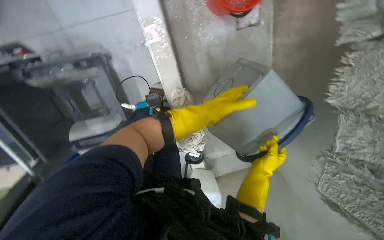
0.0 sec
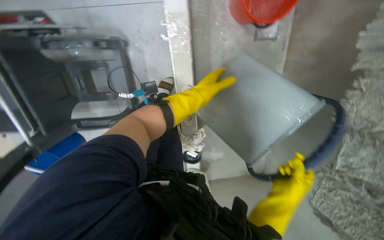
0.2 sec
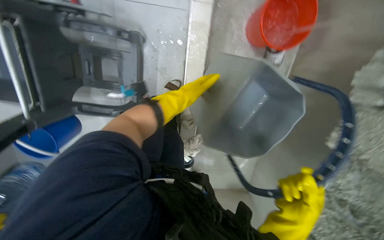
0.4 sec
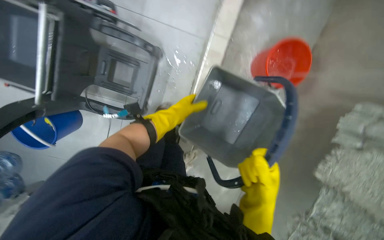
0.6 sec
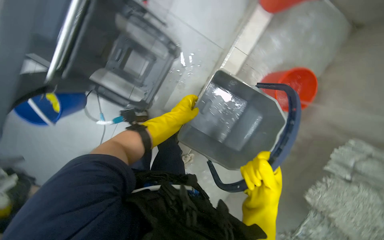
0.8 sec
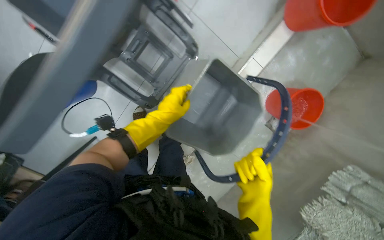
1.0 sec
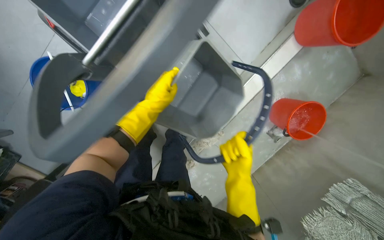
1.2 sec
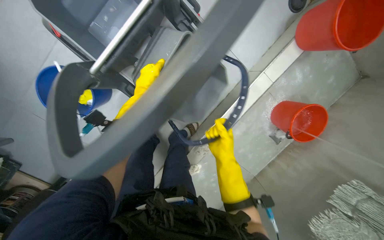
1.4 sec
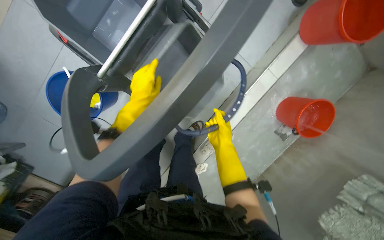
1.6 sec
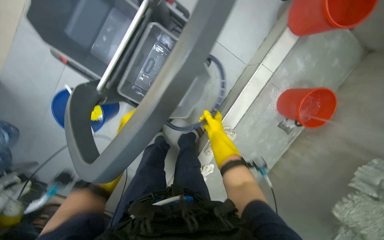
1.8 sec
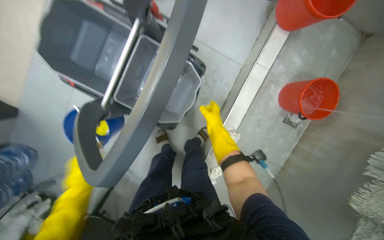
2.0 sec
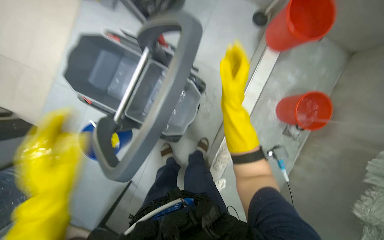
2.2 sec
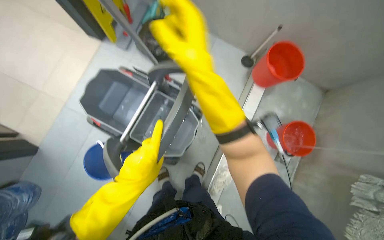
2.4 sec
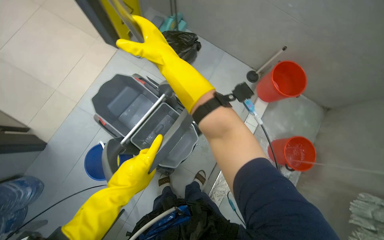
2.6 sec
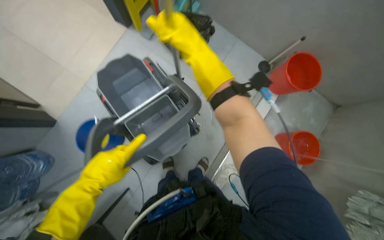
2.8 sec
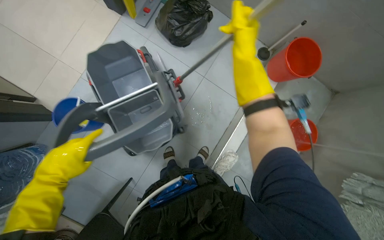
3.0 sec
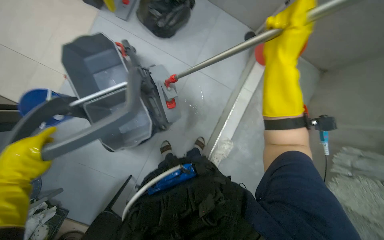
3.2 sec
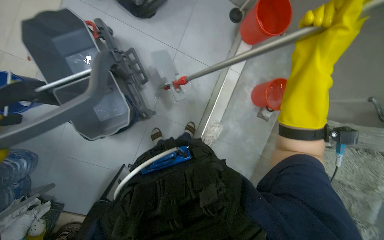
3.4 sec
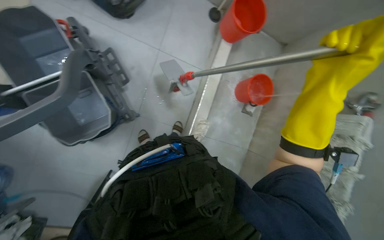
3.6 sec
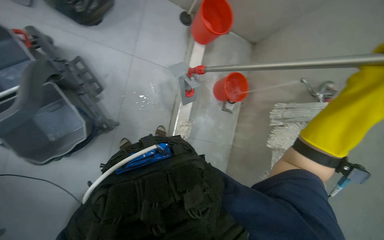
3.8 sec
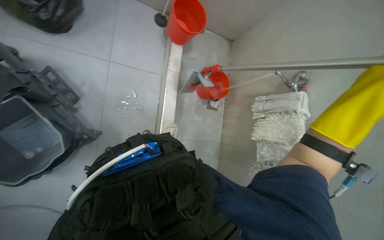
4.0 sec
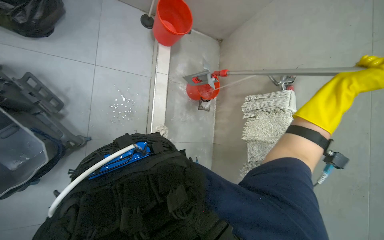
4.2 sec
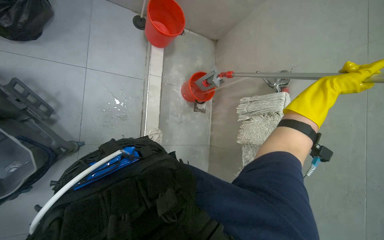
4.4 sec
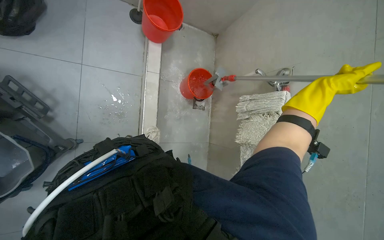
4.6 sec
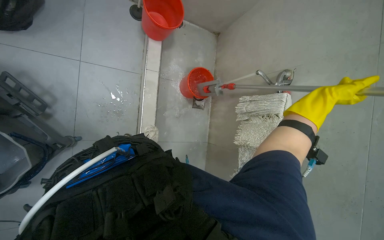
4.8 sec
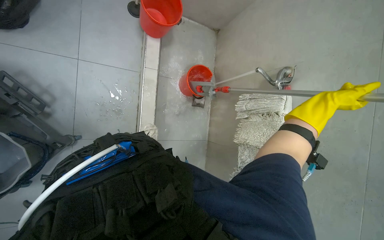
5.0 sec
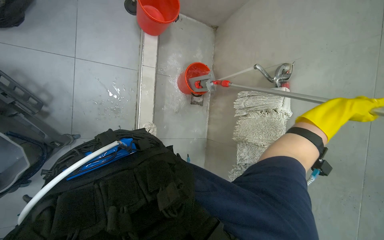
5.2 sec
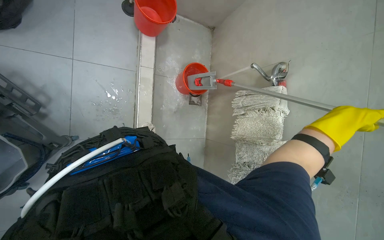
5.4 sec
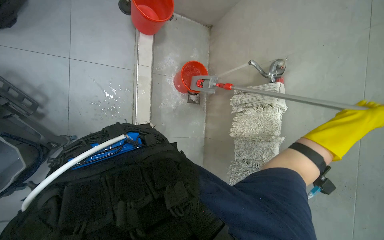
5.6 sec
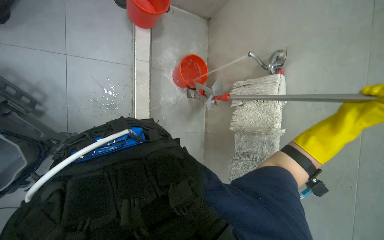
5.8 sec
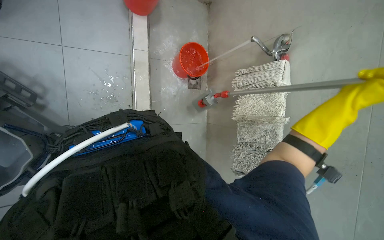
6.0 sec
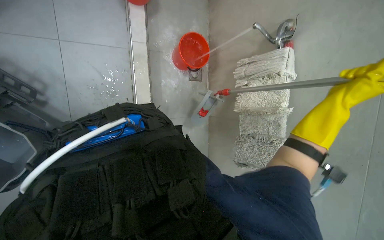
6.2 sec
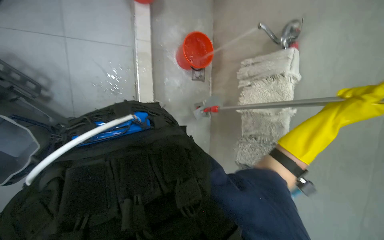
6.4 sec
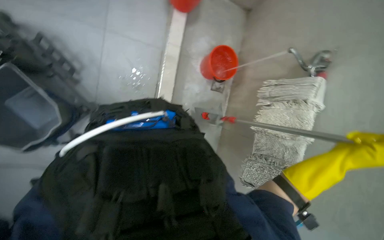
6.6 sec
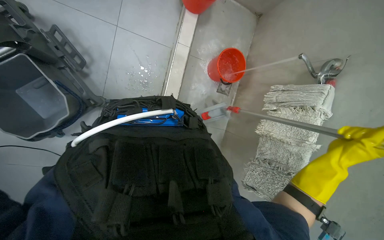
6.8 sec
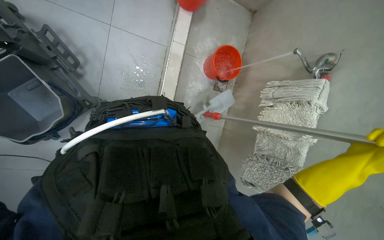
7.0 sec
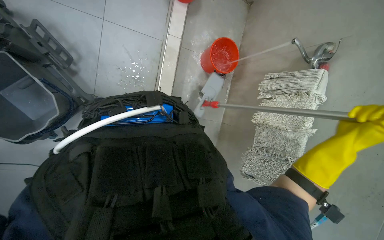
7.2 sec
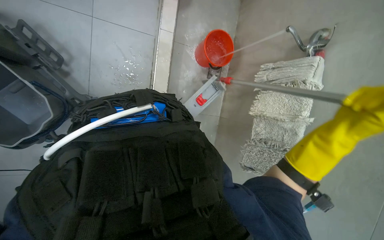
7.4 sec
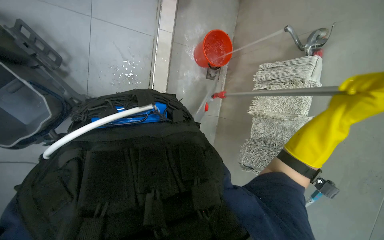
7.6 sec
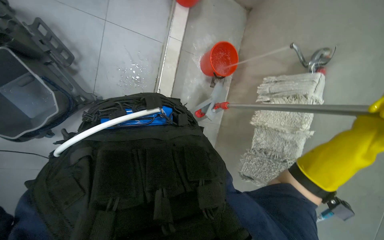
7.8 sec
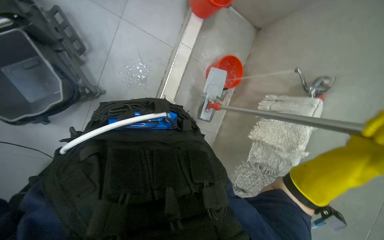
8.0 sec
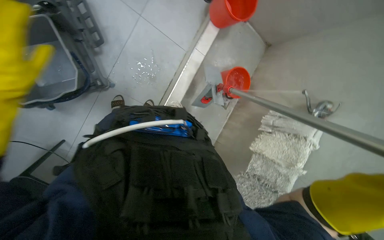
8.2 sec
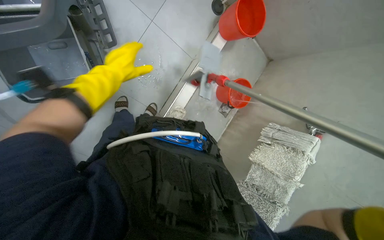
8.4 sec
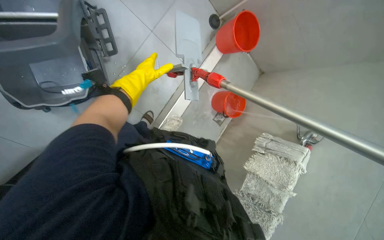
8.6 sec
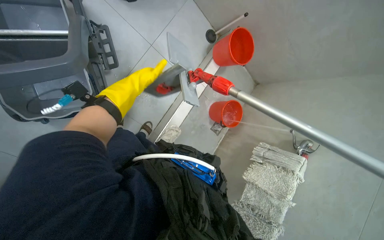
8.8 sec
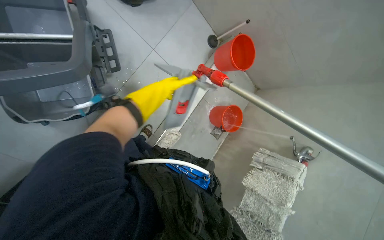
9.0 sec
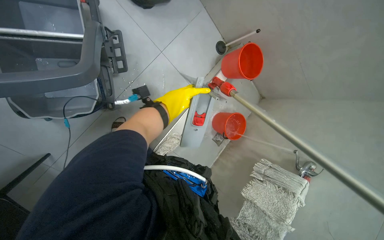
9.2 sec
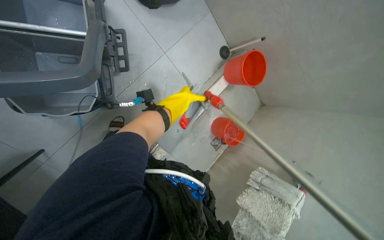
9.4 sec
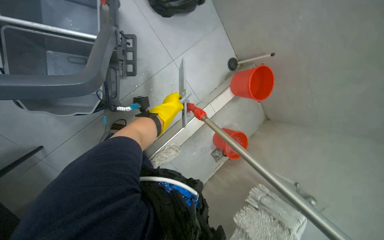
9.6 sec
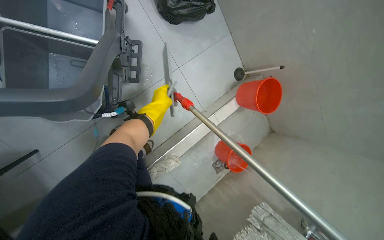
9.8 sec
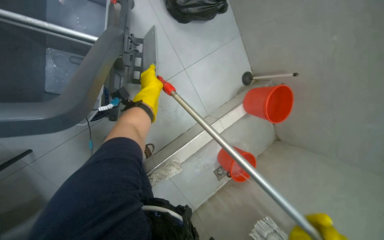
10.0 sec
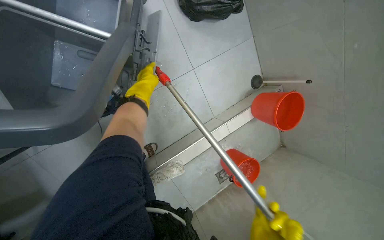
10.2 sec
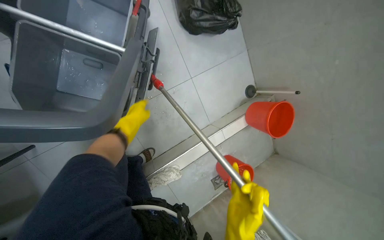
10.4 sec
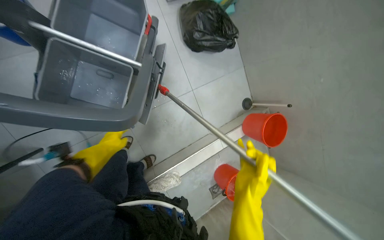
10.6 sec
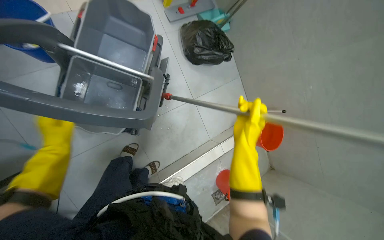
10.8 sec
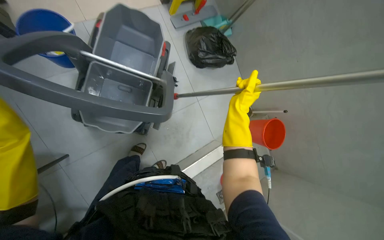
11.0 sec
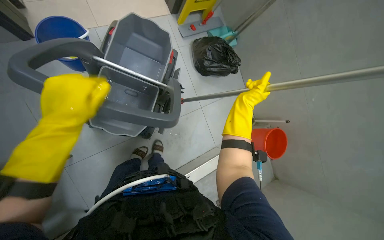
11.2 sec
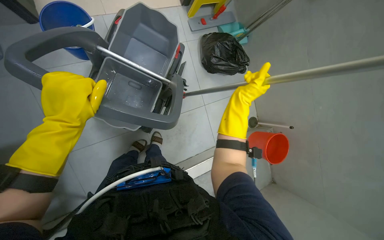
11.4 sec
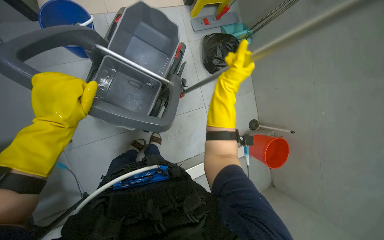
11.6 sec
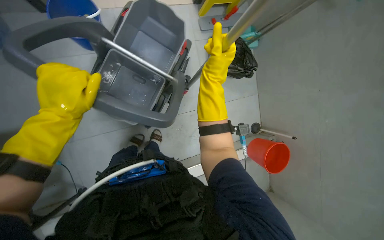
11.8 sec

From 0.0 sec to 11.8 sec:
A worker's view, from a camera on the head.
Job: preparing cleaning supplies.
The whole recording: Preparing and cleaning with tools. The worker handles buckets, attaches a mop, fills a bucket with water, and squeegees water from the floor.
From 0.0 sec to 1.4 sec: The head travels approximately 50 cm. The view pans to the right by approximately 20 degrees. The view tips upward by approximately 15 degrees. The scene turns approximately 50 degrees clockwise in the picture.
From 1.4 sec to 3.0 sec: The wearer looks about 15 degrees further upward. The left hand travels nearer to the camera, to the left and down the picture by about 50 cm. Meanwhile the right hand travels nearer to the camera and up the picture by about 50 cm.
From 3.0 sec to 4.4 sec: The head rotates roughly 35 degrees to the right.
From 7.4 sec to 8.8 sec: The view tips upward by some 15 degrees.
From 8.8 sec to 10.4 sec: The left hand reaches roughly 10 cm to the right, then returns.
From 10.4 sec to 11.8 sec: The left hand goes some 40 cm nearer to the camera.

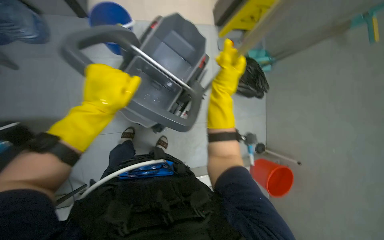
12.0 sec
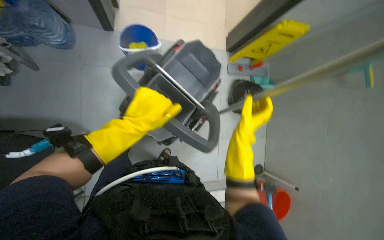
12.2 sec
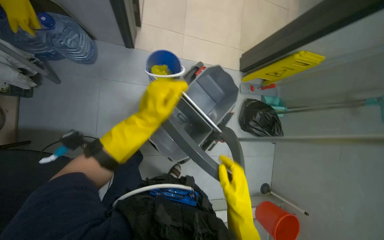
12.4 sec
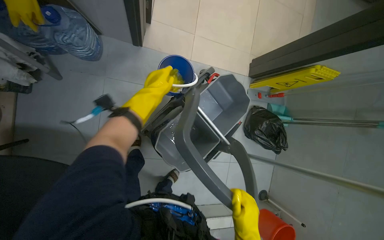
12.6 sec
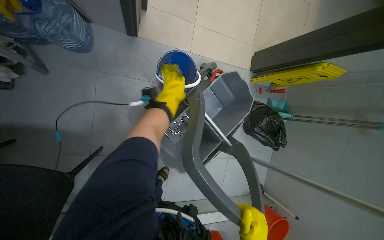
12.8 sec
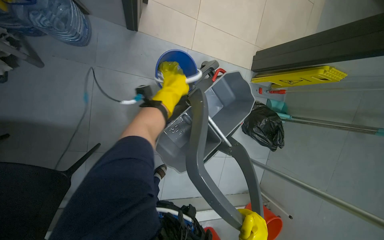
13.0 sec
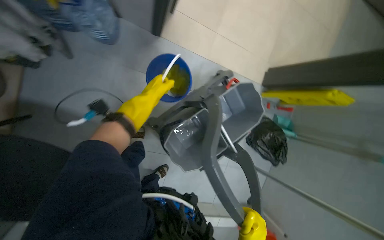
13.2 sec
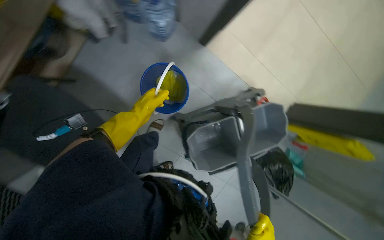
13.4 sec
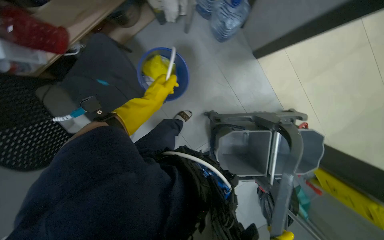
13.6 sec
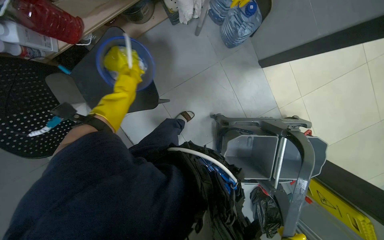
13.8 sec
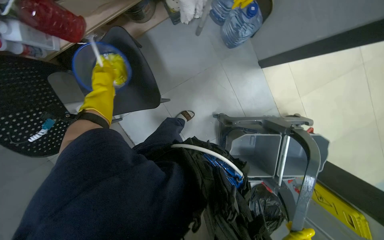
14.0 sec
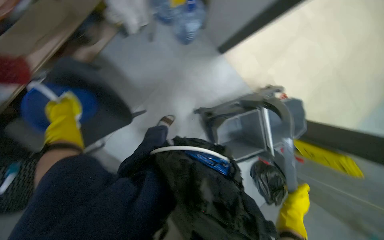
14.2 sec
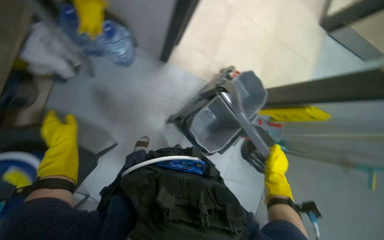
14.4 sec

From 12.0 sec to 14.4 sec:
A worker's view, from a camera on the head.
Job: preparing cleaning supplies.
The whole recording: Preparing and cleaning with tools. The worker handles buckets, attaches a mop, fills a bucket with water, and squeegees water from the floor.
From 12.0 sec to 13.2 sec: The camera is carried about 40 cm.

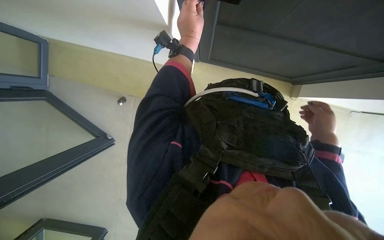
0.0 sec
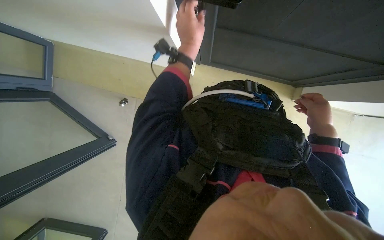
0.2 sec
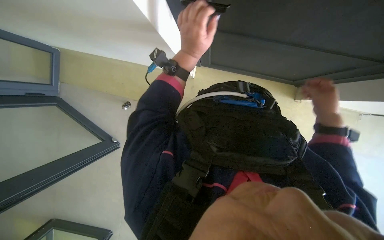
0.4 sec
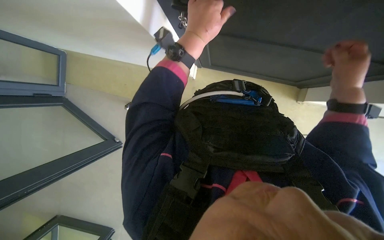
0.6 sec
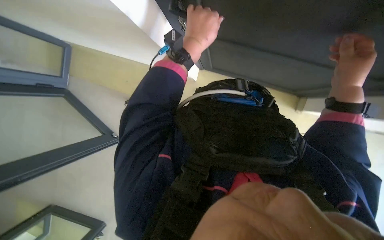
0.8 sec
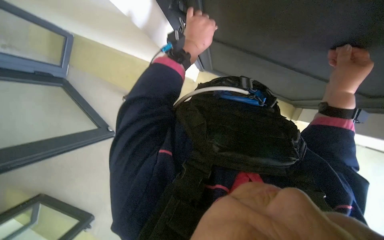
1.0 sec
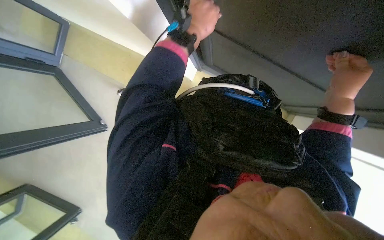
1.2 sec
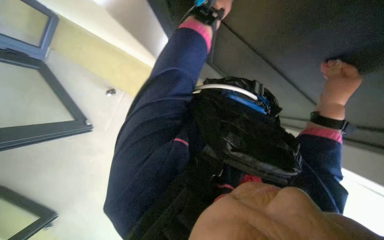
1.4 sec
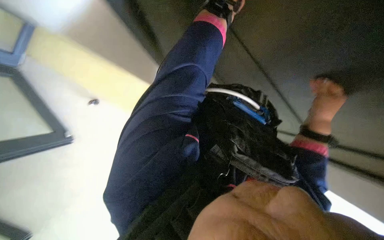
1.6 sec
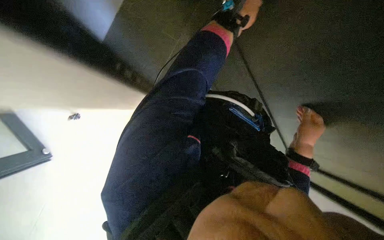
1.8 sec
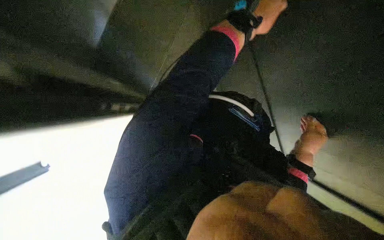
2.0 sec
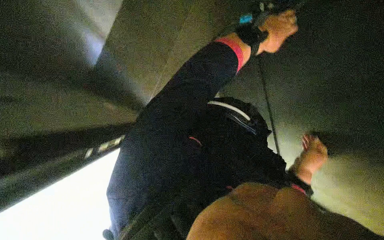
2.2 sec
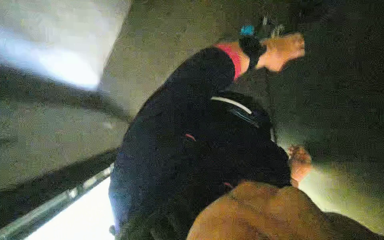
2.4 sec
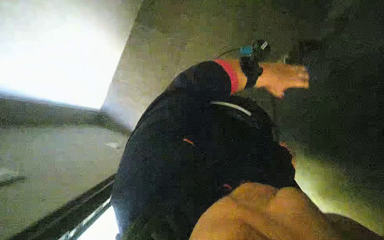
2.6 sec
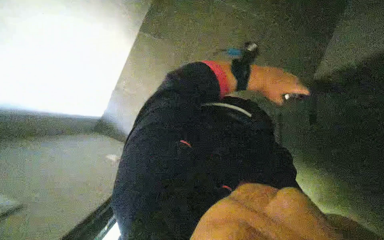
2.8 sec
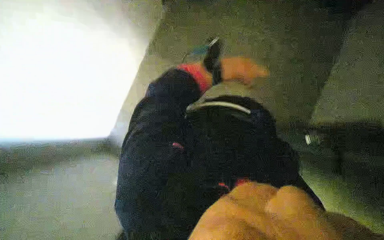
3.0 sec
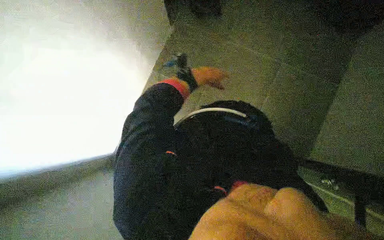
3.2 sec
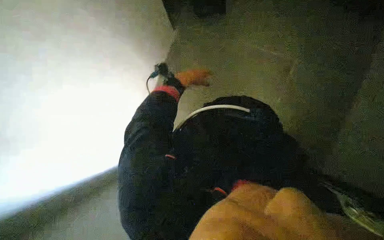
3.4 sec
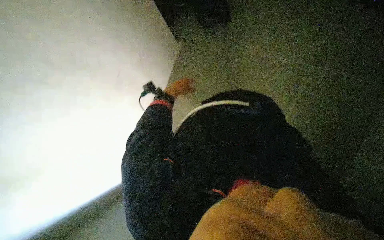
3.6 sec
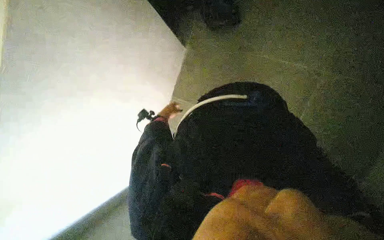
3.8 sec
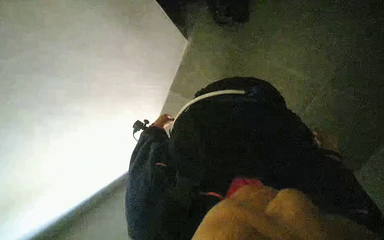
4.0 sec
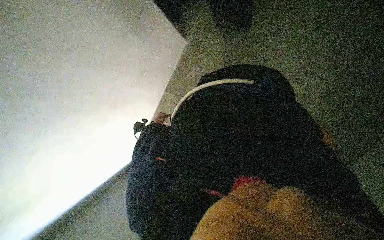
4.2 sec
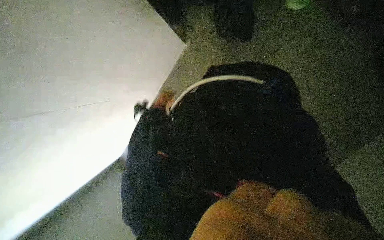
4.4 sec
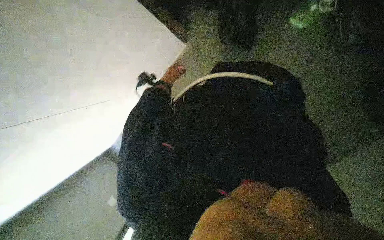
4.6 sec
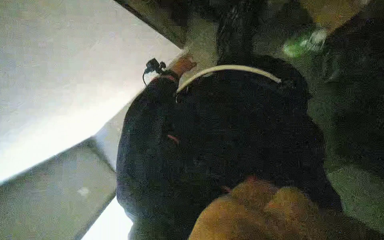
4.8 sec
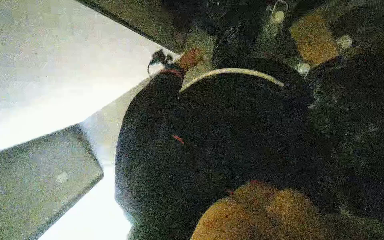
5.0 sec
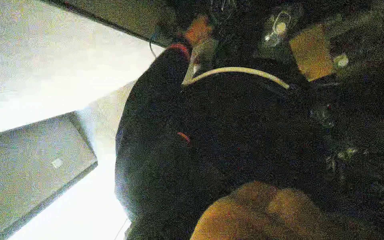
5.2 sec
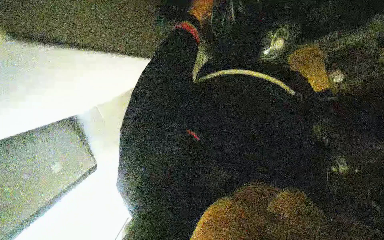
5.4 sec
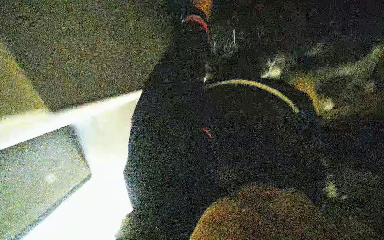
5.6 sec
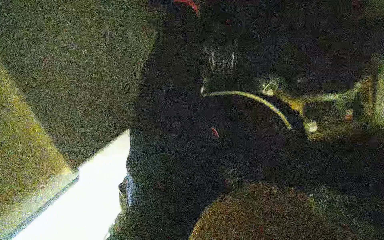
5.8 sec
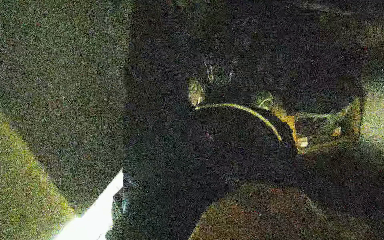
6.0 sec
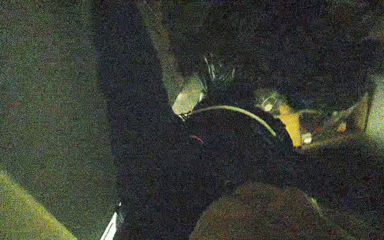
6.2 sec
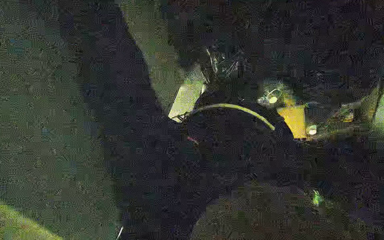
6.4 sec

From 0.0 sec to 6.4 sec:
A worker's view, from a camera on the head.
Job: preparing cleaning supplies.
The whole recording: Preparing mop and floor-cleaning tools. The worker prepares the mop and the tools needed for floor cleaning.
From 0.0 sec to 1.6 sec: The right hand travels up the picture by about 15 cm, and travels nearer to the camera and back again, some 15 cm each way.
From 4.8 sec to 6.4 sec: The view tips upward by roughly 15 degrees.
